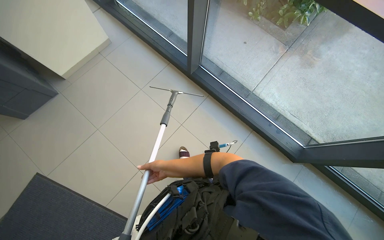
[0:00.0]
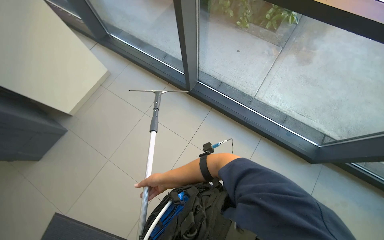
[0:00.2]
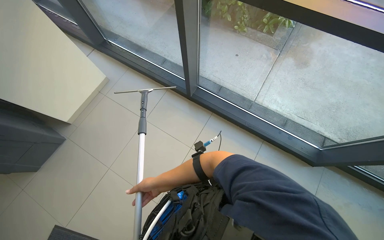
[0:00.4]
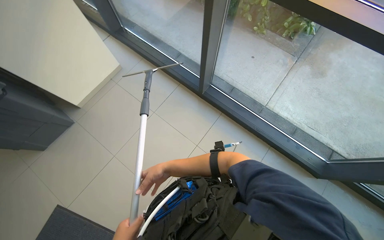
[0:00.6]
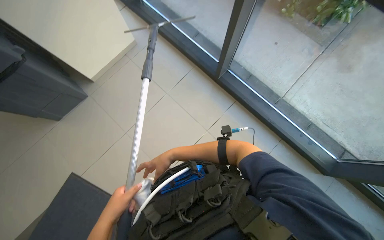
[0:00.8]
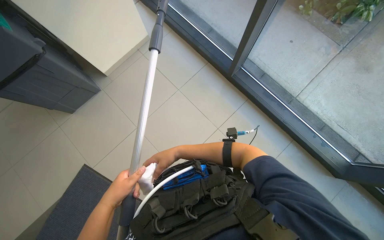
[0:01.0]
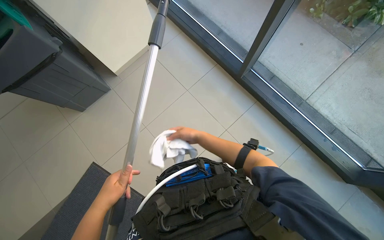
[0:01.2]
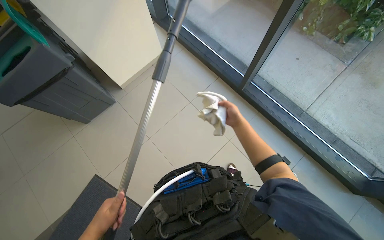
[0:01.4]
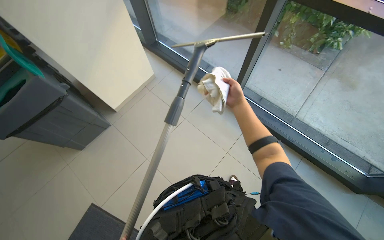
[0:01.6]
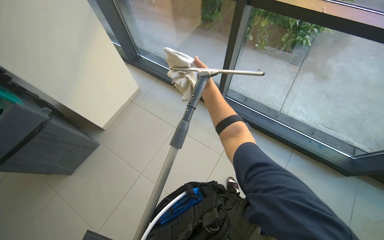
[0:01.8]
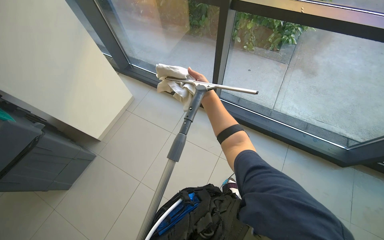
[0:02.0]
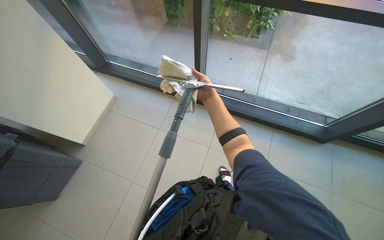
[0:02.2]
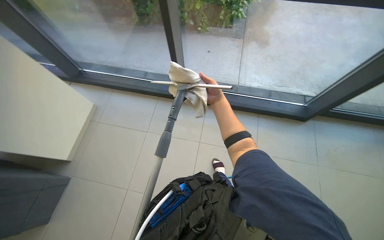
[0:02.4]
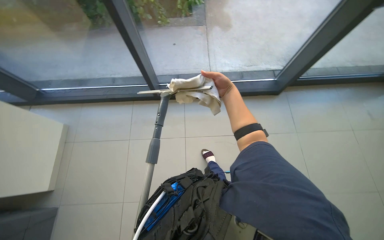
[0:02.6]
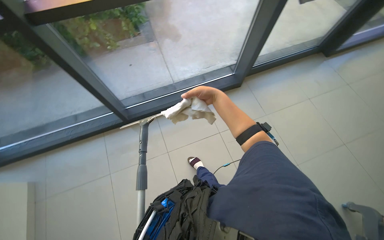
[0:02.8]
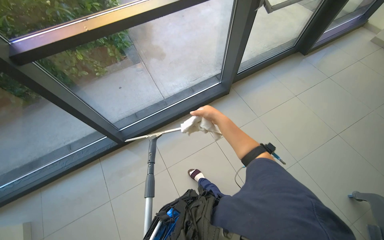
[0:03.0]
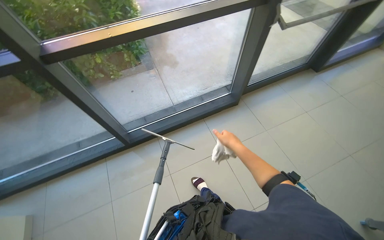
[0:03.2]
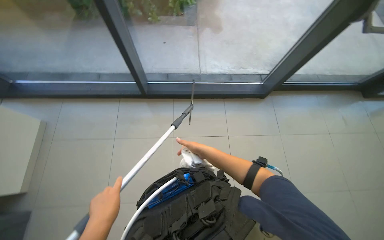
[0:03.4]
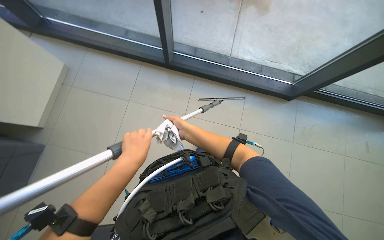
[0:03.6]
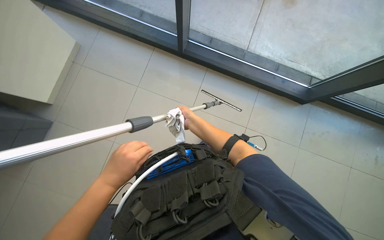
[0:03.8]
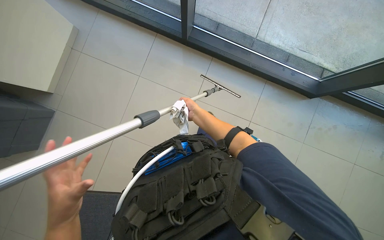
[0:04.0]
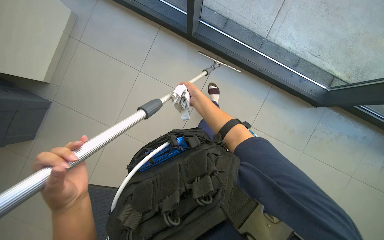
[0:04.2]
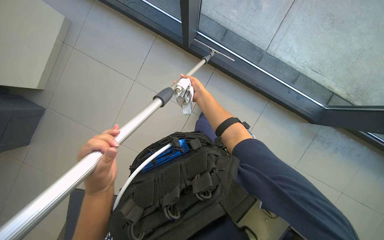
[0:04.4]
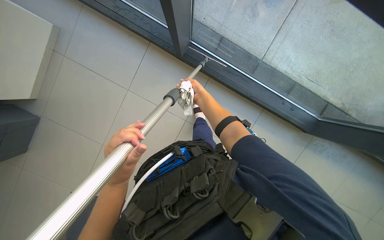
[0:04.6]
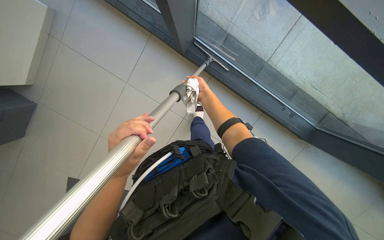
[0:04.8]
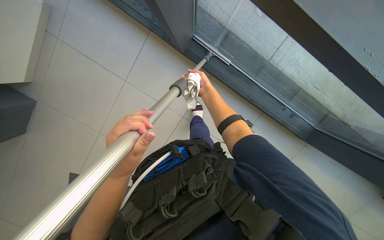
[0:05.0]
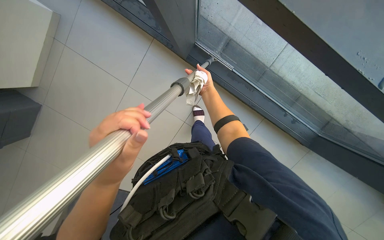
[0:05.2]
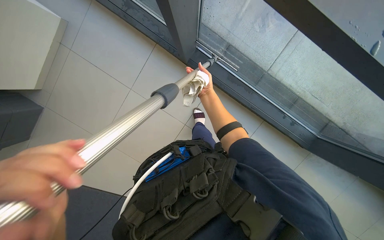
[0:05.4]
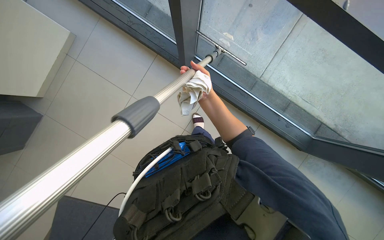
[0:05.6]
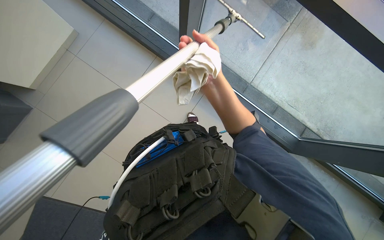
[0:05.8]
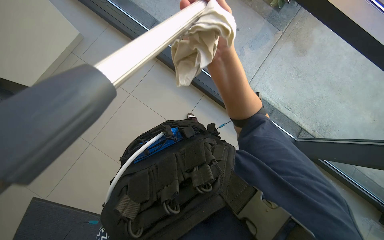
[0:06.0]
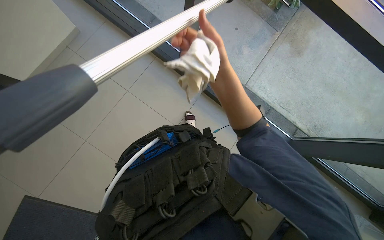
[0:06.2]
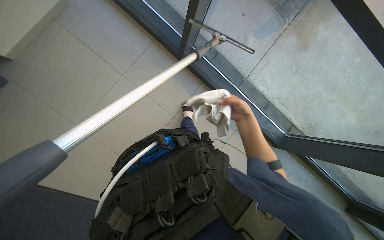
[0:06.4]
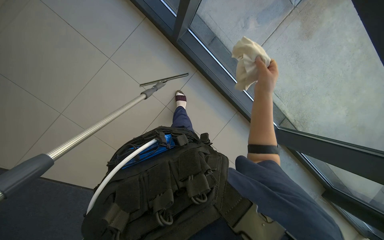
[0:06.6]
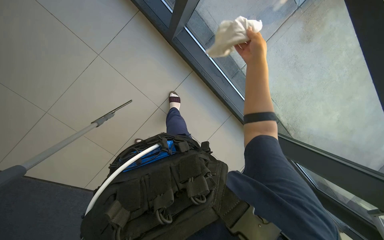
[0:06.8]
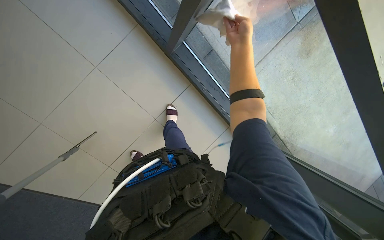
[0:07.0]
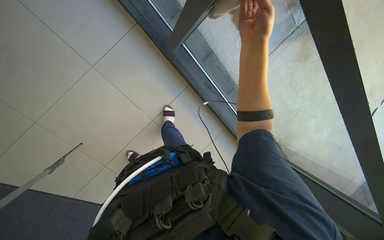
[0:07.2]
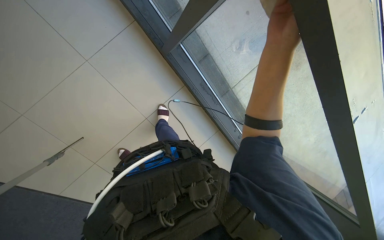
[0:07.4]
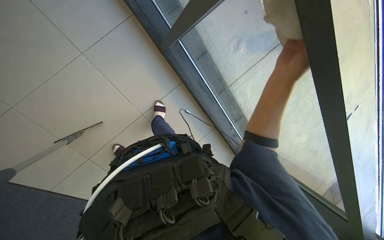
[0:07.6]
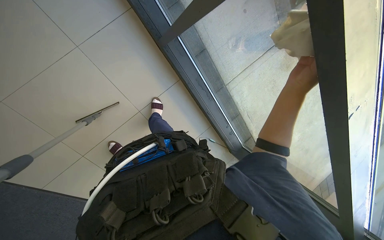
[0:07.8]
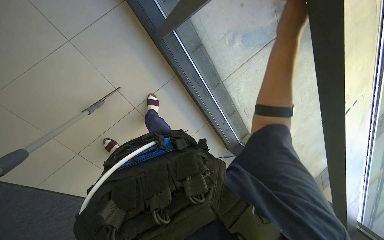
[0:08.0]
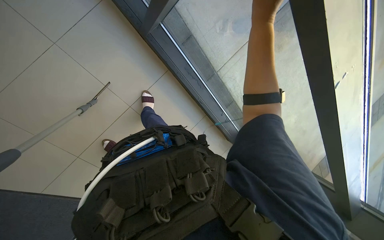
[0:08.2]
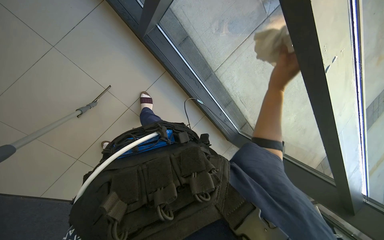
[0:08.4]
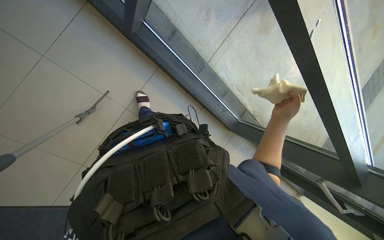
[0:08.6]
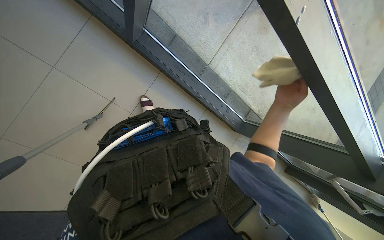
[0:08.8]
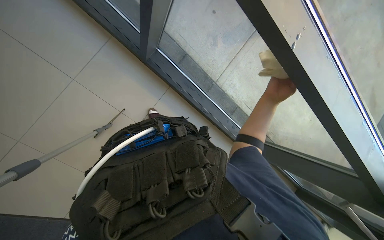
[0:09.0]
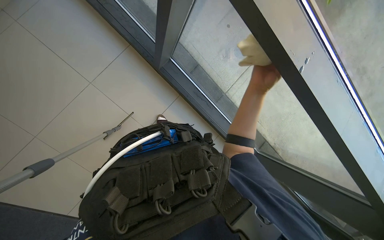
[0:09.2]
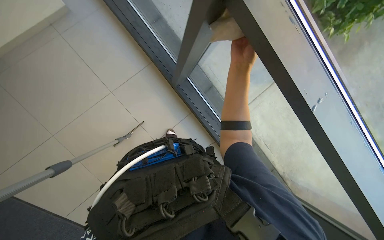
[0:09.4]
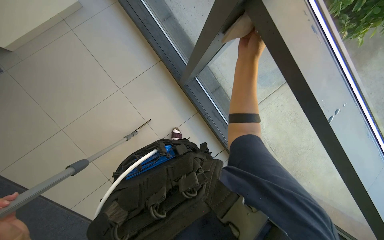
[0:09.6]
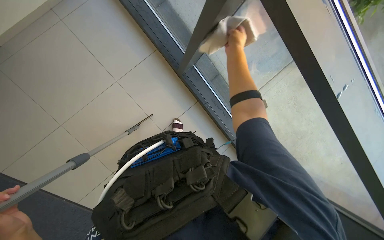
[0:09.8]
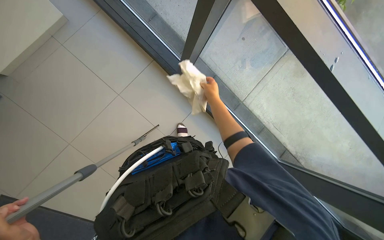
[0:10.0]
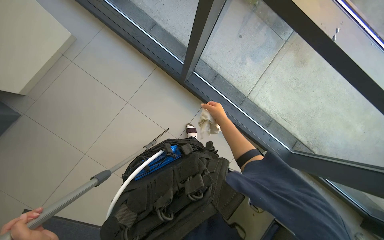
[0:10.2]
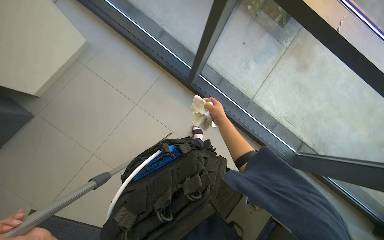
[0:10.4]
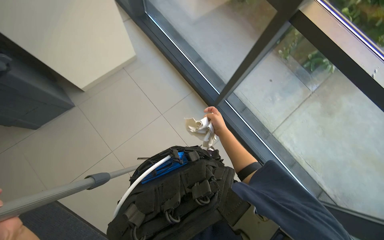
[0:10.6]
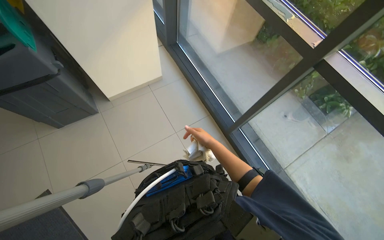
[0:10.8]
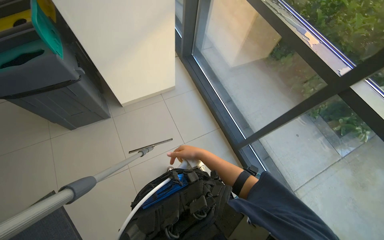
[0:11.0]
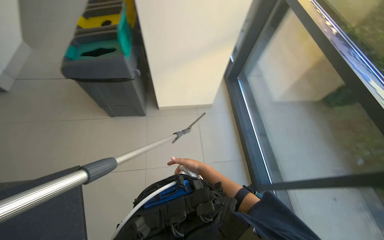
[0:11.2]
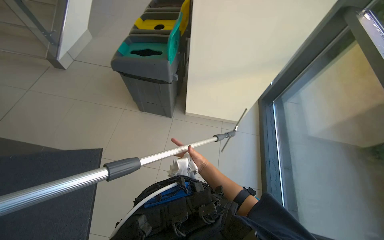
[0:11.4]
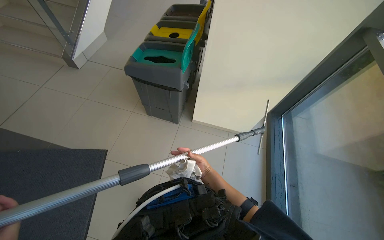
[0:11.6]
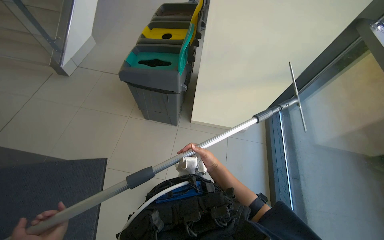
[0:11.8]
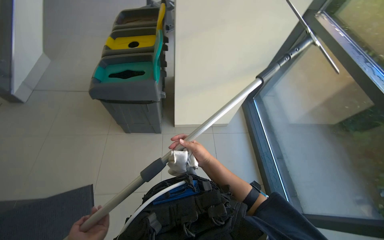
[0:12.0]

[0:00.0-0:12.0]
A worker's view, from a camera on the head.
Job: cleaning windows.
The whole recording: Cleaning glass panels and frames. The worker wipes the glass frames with a cloth and cleans the glass panels using a squeegee.
0:00.0 to 0:01.6: The right hand shifts approximately 40 cm up the picture and nearer to the camera.
0:01.6 to 0:03.0: The head rotates approximately 75 degrees to the right.
0:04.4 to 0:06.0: The right hand is displaced nearer to the camera by approximately 35 cm.
0:06.0 to 0:07.6: The head travels approximately 40 cm. The camera is aimed approximately 20 degrees further to the right. The view tips downward by about 15 degrees.
0:07.6 to 0:09.0: The right hand goes up and down the picture, about 30 cm each way, reversing 2 times.
0:09.0 to 0:10.4: The camera is aimed roughly 15 degrees further to the left. The right hand travels to the left and farther from the camera by some 30 cm, and goes up the picture and returns, roughly 30 cm each way.
0:10.4 to 0:12.0: The head turns to the left by some 40 degrees. The view tilts about 30 degrees upward.

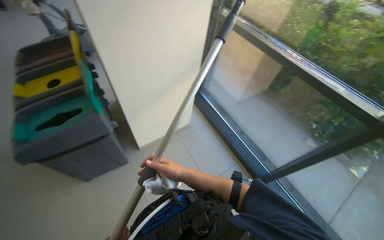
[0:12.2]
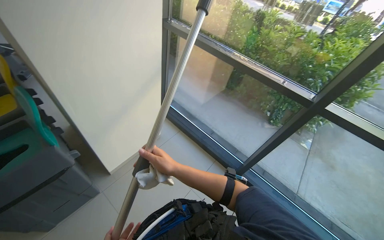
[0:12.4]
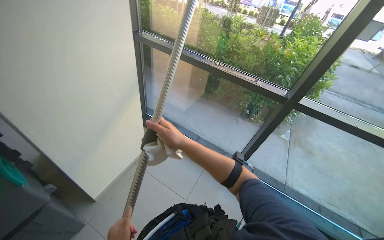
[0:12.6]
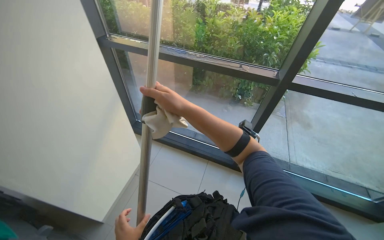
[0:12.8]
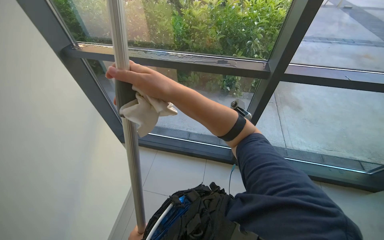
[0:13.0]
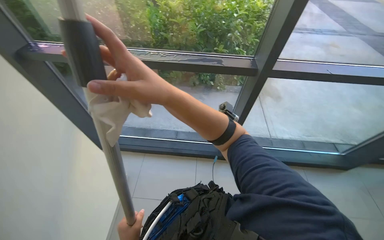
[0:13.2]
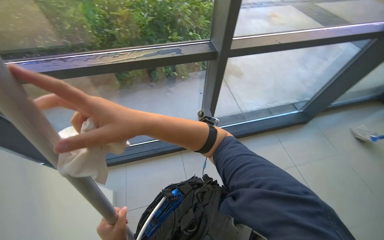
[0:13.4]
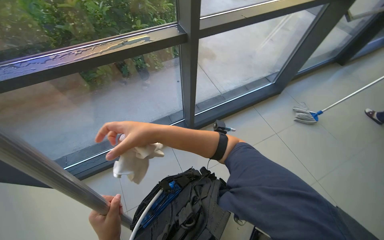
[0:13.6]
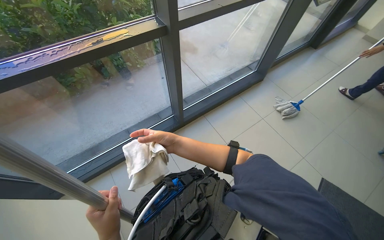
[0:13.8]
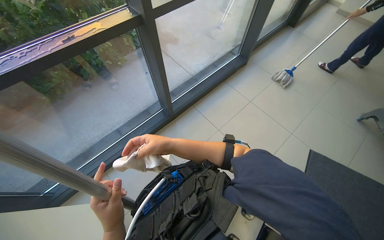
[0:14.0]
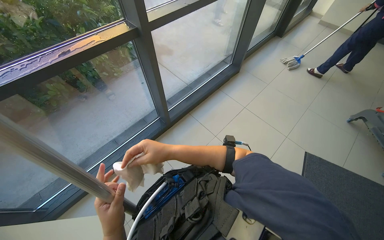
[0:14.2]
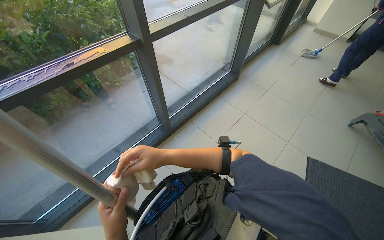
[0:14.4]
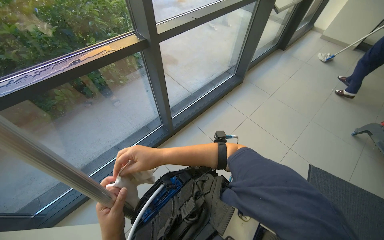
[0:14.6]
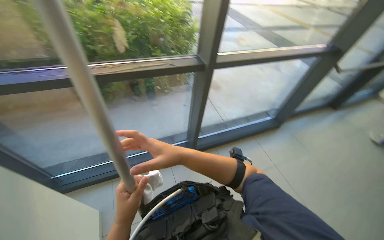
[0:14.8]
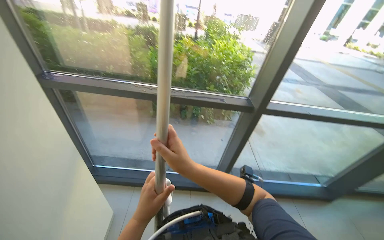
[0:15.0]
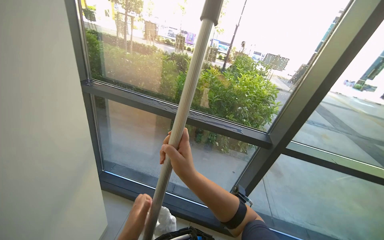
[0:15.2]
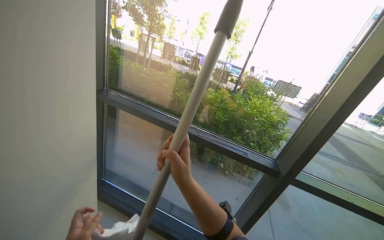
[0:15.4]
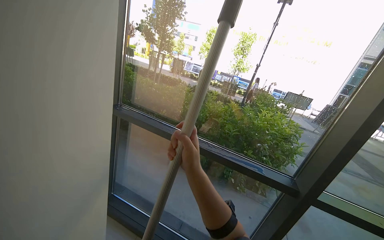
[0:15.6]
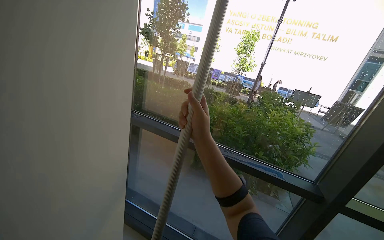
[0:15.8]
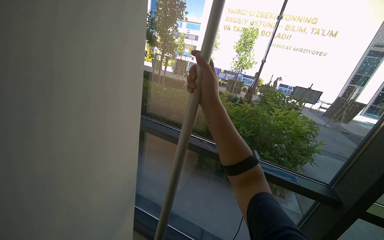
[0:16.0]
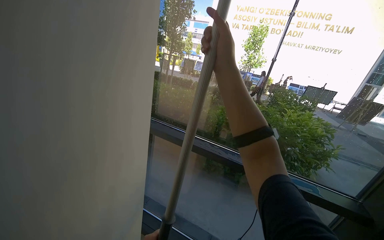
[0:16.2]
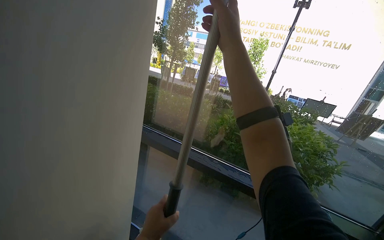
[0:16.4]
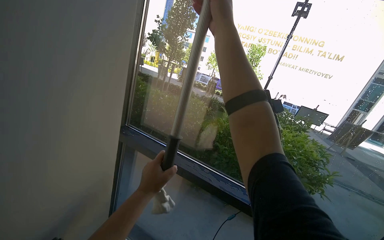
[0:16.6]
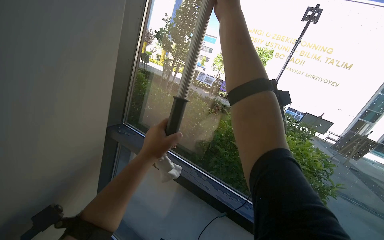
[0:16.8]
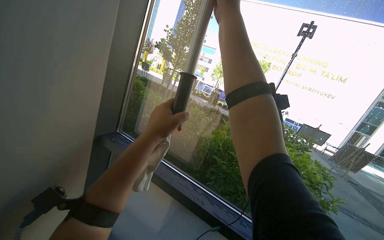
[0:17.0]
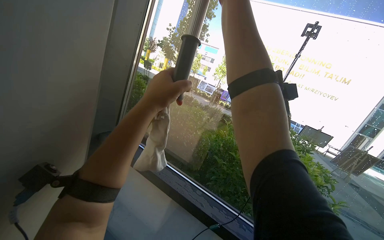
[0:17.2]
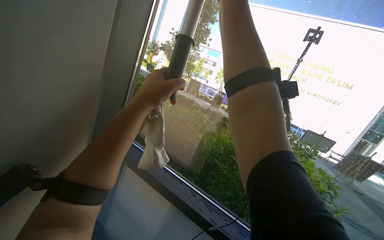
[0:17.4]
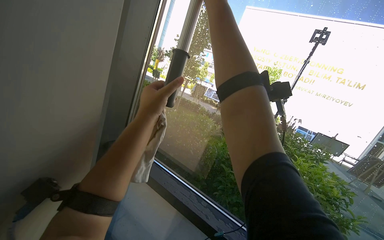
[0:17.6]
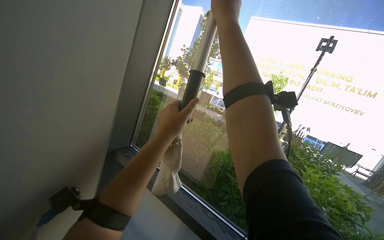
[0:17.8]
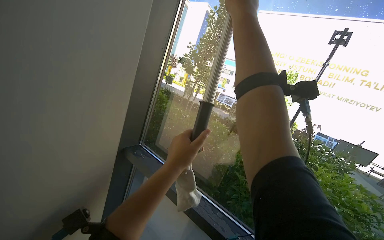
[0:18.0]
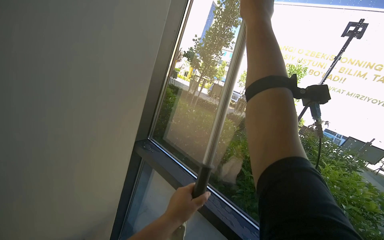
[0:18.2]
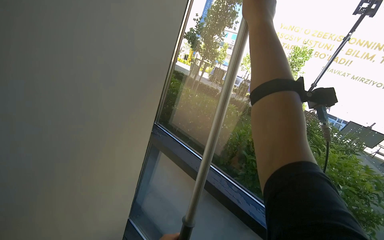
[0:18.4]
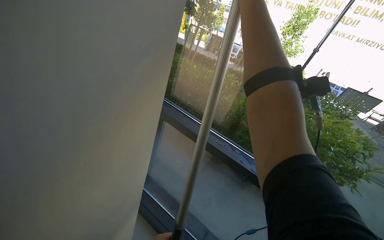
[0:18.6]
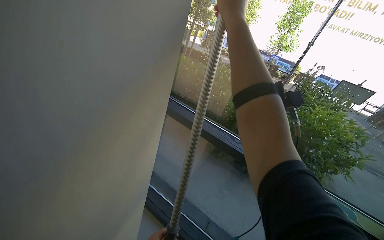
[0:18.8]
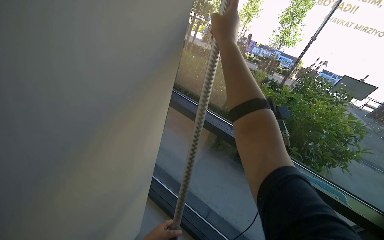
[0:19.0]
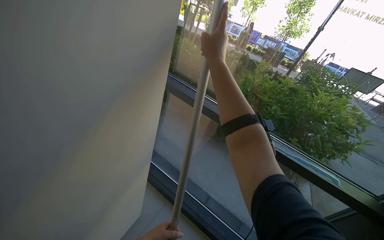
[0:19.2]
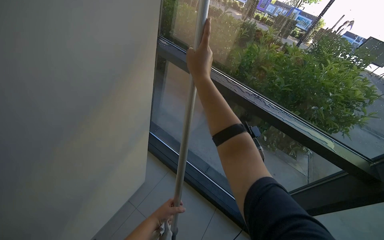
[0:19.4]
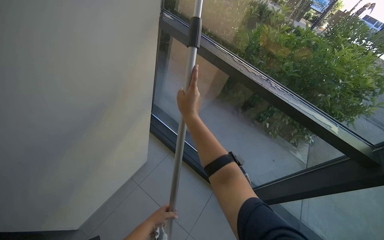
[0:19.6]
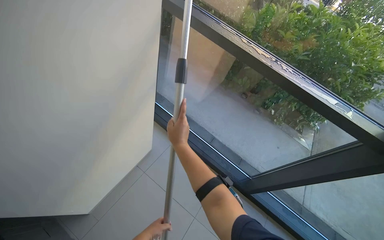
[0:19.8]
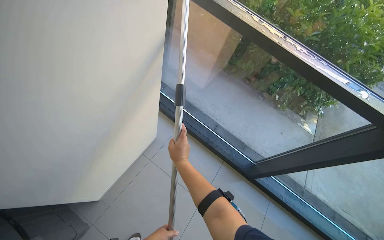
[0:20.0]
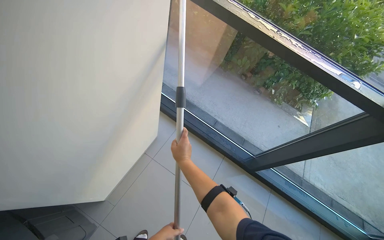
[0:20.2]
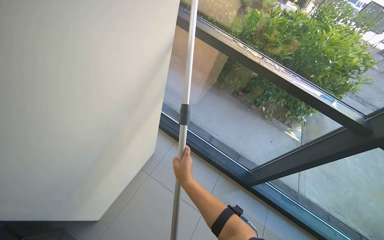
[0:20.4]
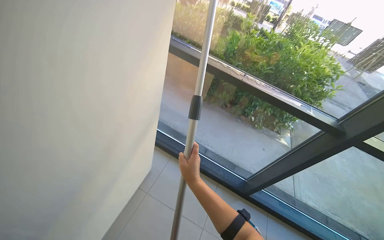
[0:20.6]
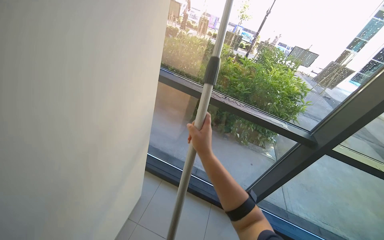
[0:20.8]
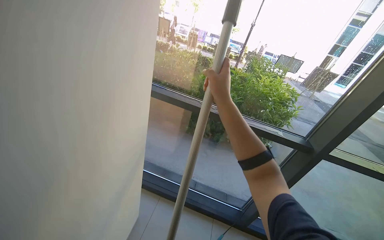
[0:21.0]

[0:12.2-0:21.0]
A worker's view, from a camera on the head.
Job: cleaning windows.
The whole recording: Cleaning glass panels and frames. The worker wipes the glass frames with a cloth and cleans the glass panels using a squeegee.
0:12.2 to 0:13.6: The head rotates approximately 85 degrees to the right.
0:13.6 to 0:15.2: The head rotates about 40 degrees to the left. The wearer looks roughly 35 degrees further upward.
0:15.2 to 0:16.6: The wearer looks approximately 15 degrees further upward. The right hand heads up the picture, covering roughly 60 cm.
0:16.6 to 0:18.0: The left hand is displaced up the picture by roughly 15 cm.
0:18.0 to 0:19.6: The wearer looks some 35 degrees further downward. The right hand goes some 70 cm down the picture.
0:19.6 to 0:21.0: The wearer looks some 20 degrees further to the right. The camera pitches upward, by about 15 degrees.
